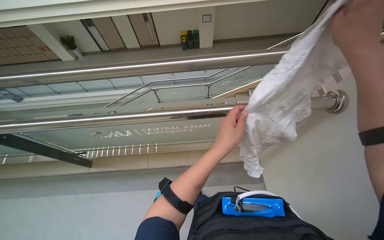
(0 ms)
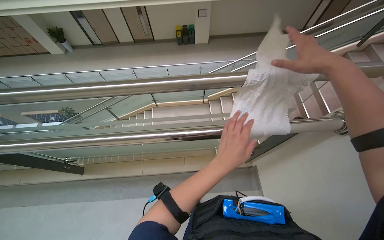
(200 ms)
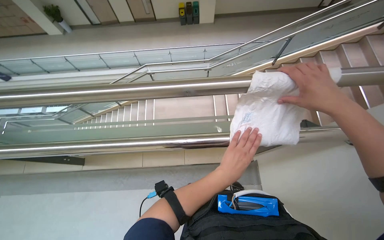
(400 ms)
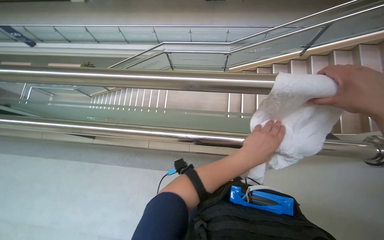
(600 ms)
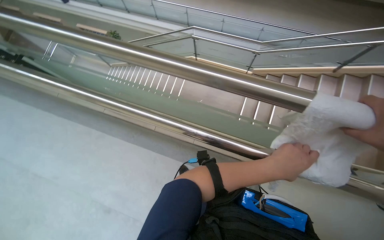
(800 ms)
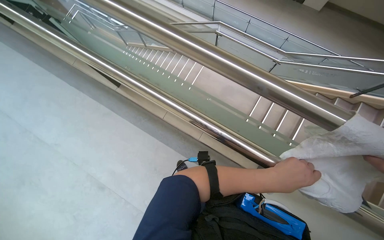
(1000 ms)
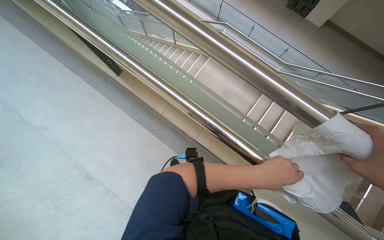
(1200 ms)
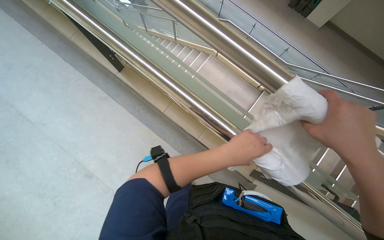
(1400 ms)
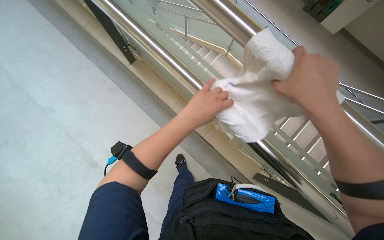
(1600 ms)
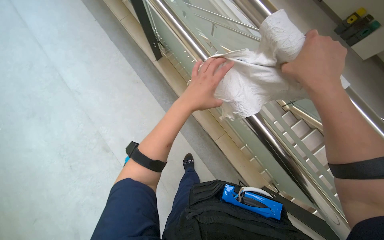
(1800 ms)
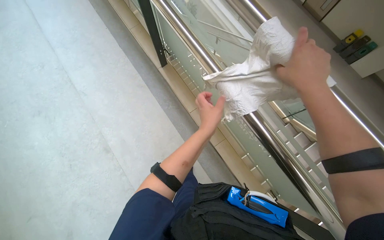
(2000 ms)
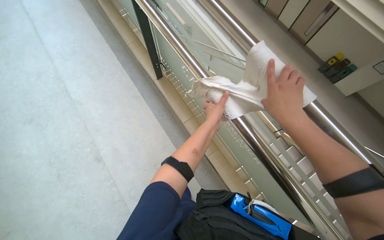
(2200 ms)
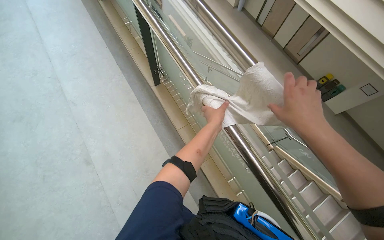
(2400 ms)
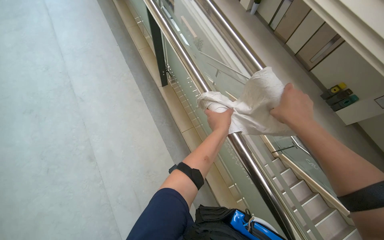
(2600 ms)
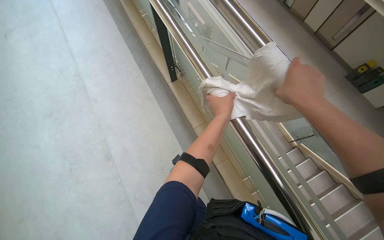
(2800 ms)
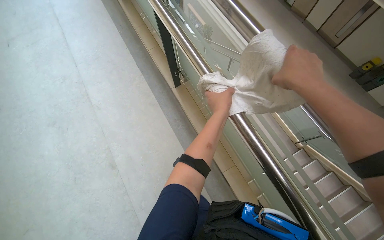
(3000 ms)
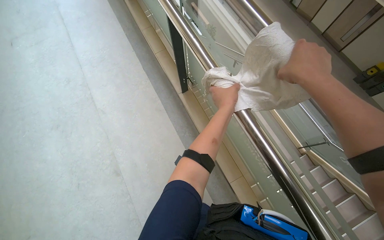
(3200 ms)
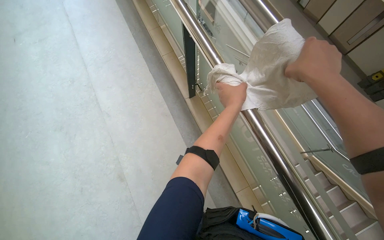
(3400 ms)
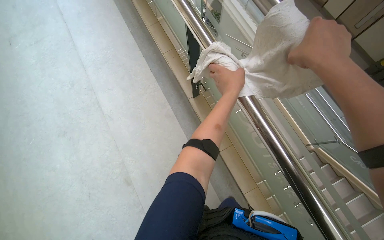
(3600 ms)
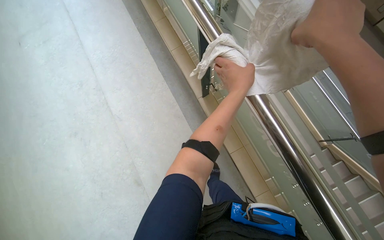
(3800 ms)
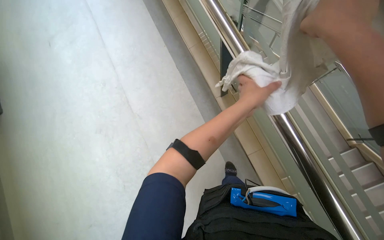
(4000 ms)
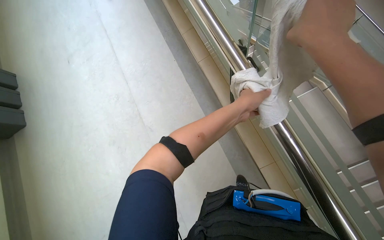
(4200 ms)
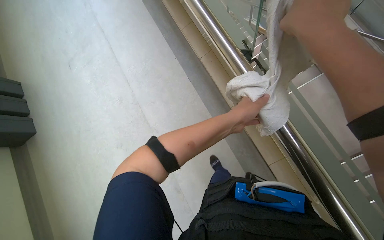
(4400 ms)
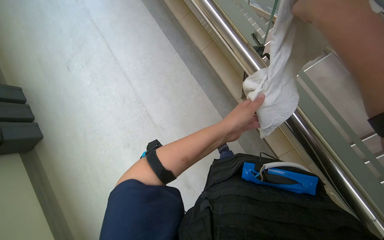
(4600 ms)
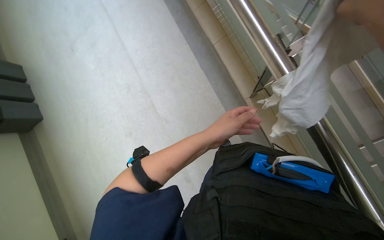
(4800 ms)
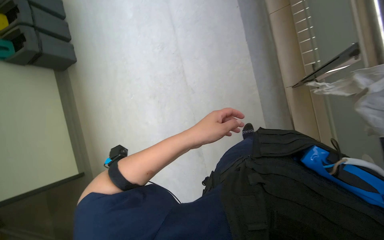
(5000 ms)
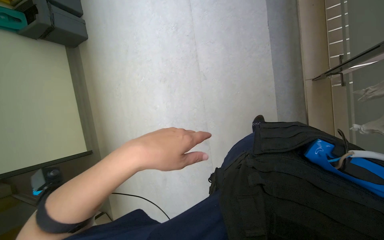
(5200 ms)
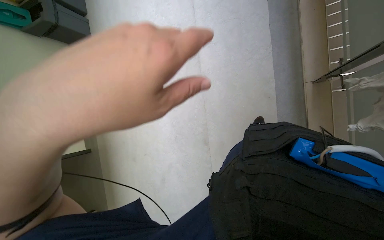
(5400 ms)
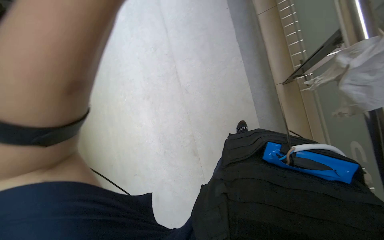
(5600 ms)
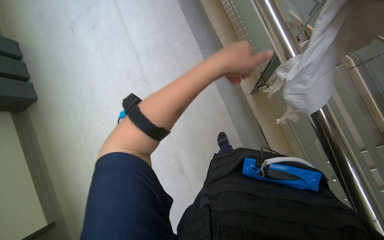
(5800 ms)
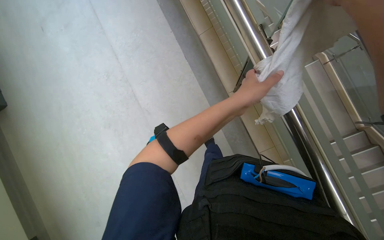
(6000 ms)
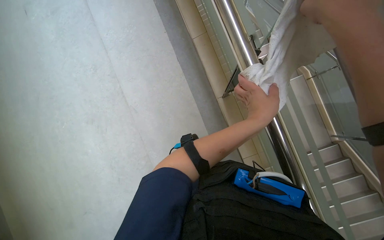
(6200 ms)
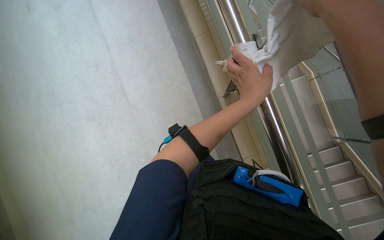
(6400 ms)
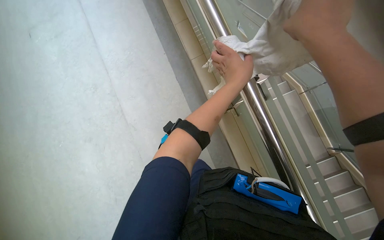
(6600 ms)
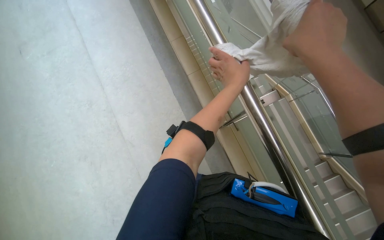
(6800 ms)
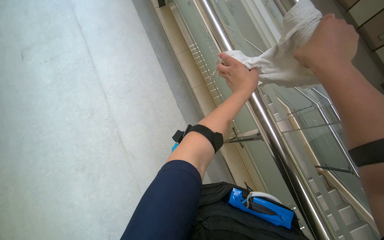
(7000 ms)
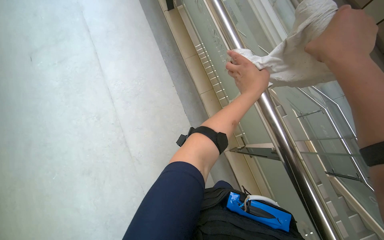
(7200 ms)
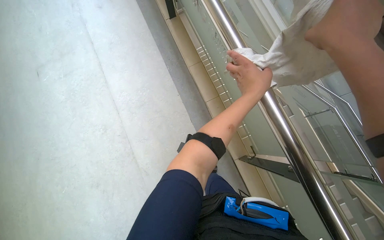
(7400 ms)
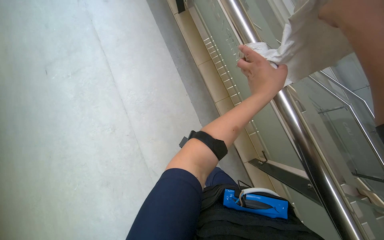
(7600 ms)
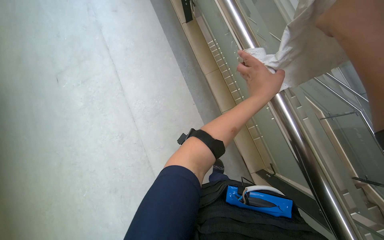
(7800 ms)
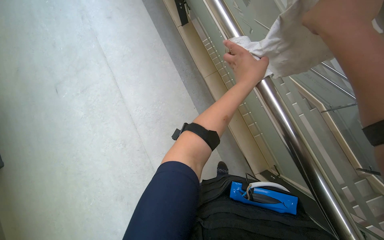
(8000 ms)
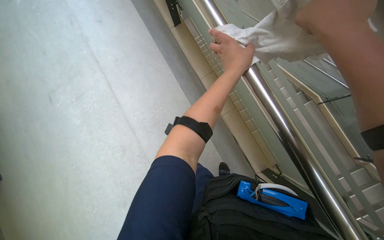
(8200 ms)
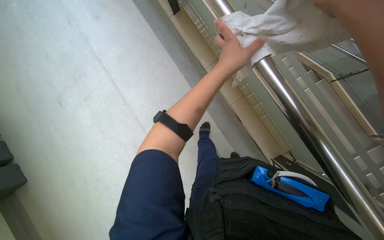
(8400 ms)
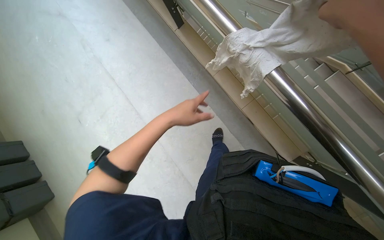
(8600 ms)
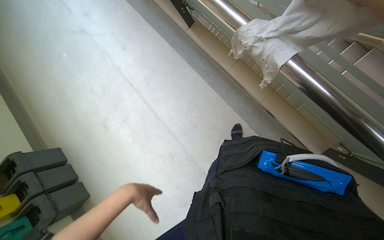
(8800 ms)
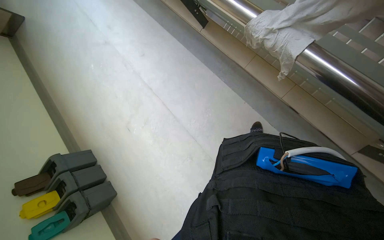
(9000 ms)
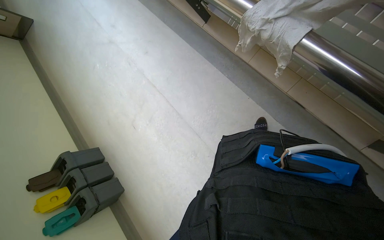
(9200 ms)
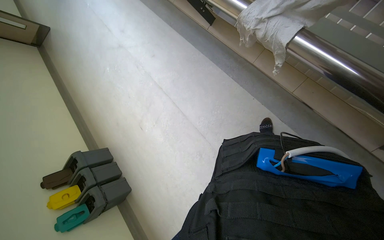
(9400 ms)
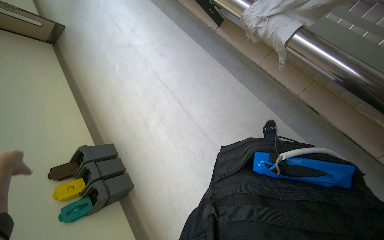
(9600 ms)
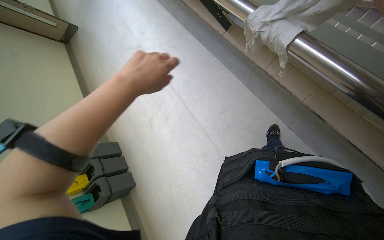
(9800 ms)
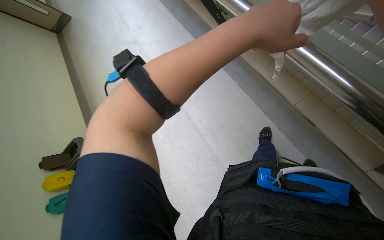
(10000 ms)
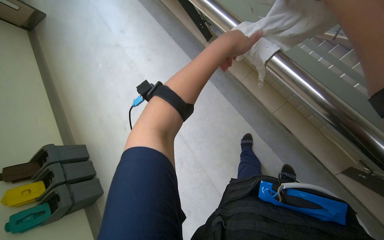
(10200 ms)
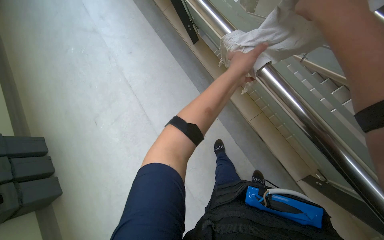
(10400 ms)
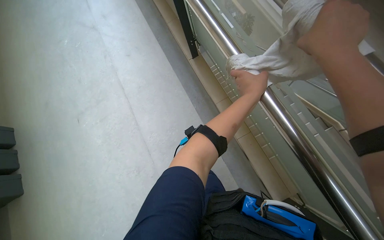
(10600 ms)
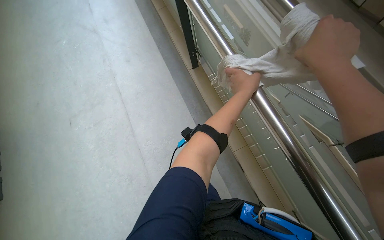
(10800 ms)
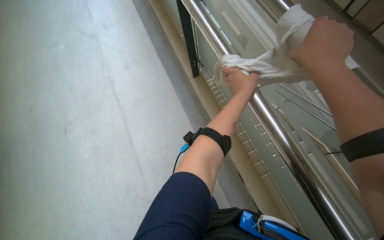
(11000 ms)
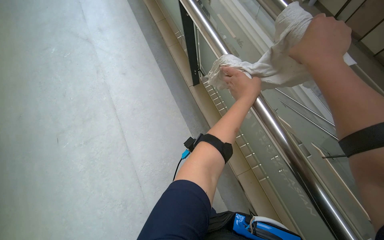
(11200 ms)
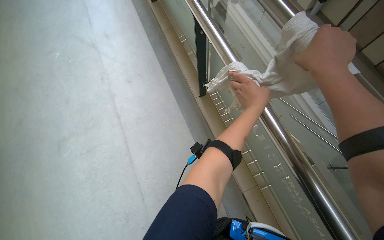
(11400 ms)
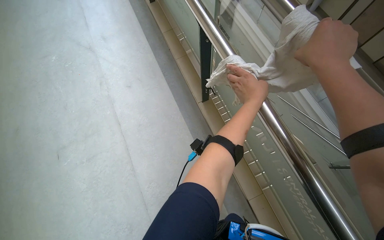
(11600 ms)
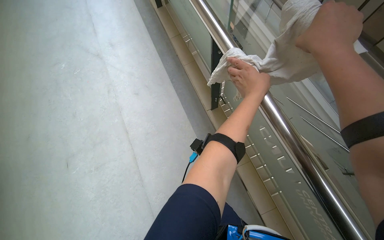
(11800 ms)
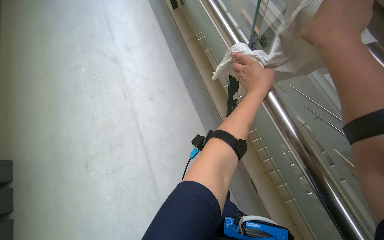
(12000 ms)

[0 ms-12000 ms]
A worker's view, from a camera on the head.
Job: wiping surfaces.
The whole recording: Wiping metal handrail. The worker wipes the metal handrail with a white cloth while descending the stairs.
0 ms to 1600 ms: The view tips downward by approximately 20 degrees. The scene turns approximately 45 degrees clockwise in the picture.
1600 ms to 3000 ms: The view tilts about 15 degrees upward. The right hand moves up the picture, about 10 cm. The left hand heads farther from the camera, covering roughly 10 cm.
3000 ms to 4400 ms: The right hand shifts some 10 cm to the left.
6000 ms to 7600 ms: The view tilts approximately 15 degrees upward.
7600 ms to 9000 ms: The view swings roughly 20 degrees to the left.
10400 ms to 12000 ms: The view tilts approximately 20 degrees upward.

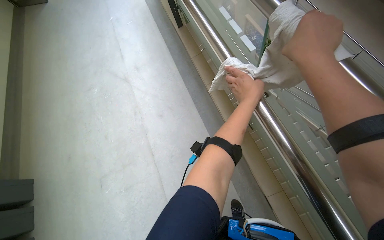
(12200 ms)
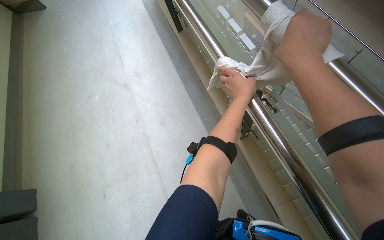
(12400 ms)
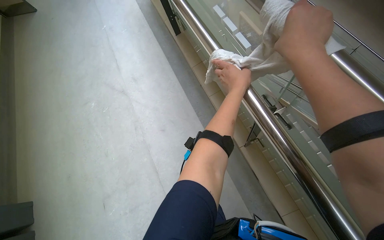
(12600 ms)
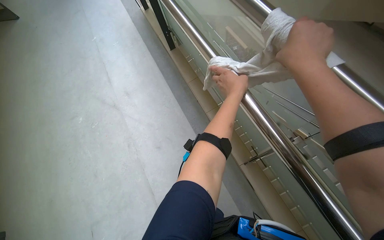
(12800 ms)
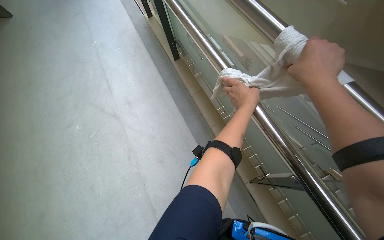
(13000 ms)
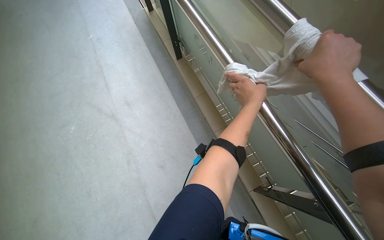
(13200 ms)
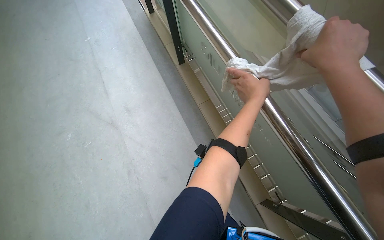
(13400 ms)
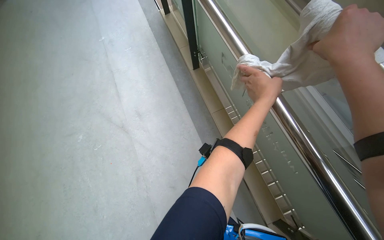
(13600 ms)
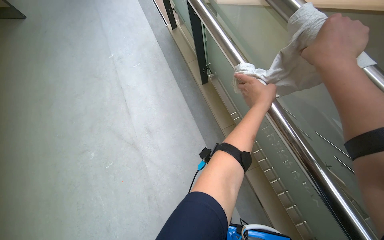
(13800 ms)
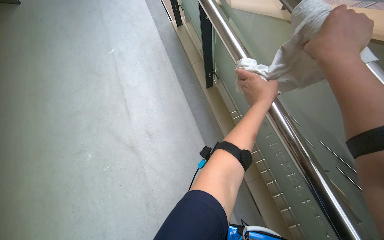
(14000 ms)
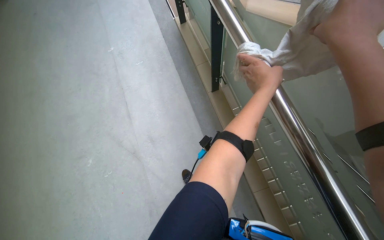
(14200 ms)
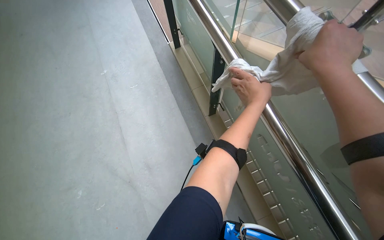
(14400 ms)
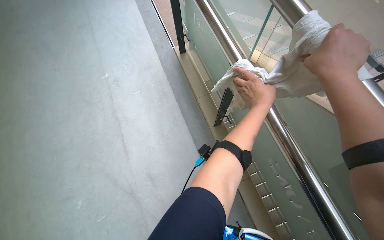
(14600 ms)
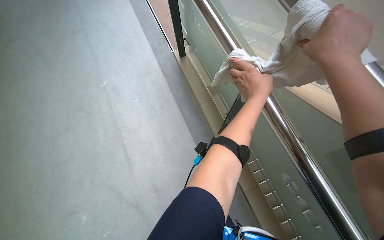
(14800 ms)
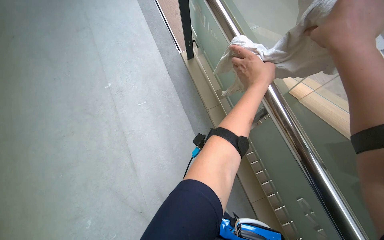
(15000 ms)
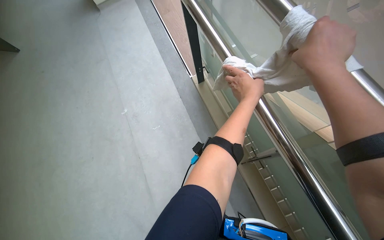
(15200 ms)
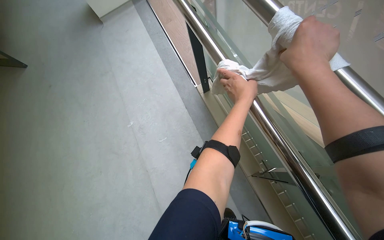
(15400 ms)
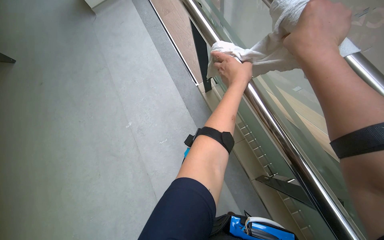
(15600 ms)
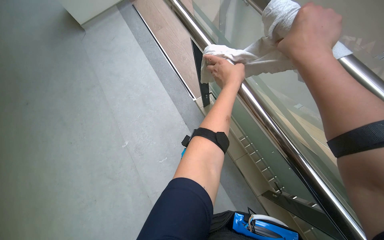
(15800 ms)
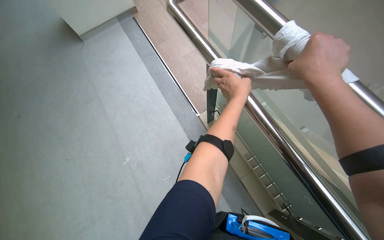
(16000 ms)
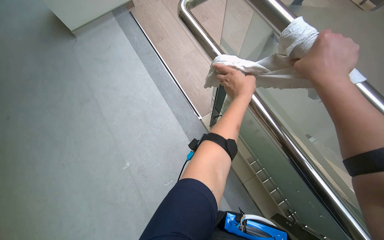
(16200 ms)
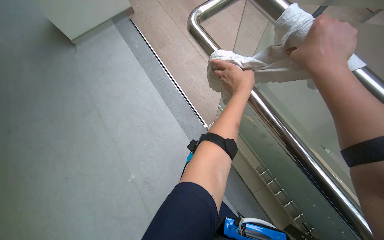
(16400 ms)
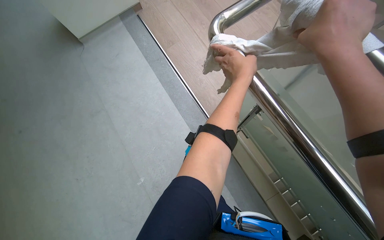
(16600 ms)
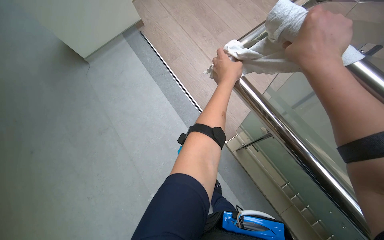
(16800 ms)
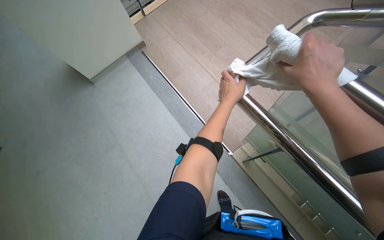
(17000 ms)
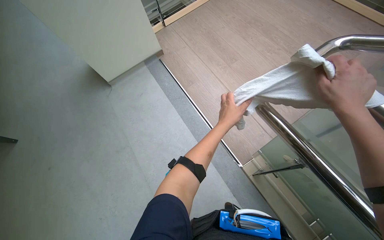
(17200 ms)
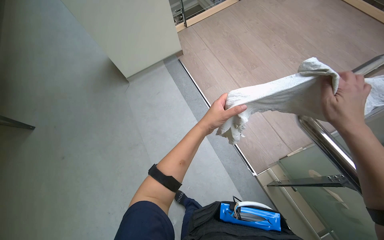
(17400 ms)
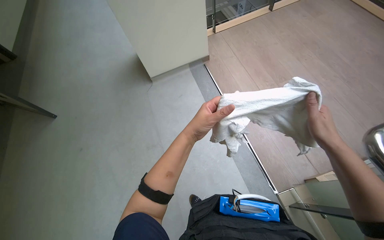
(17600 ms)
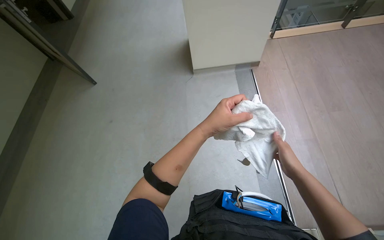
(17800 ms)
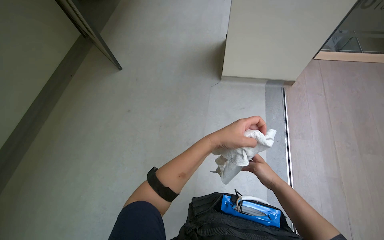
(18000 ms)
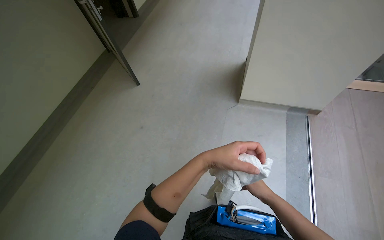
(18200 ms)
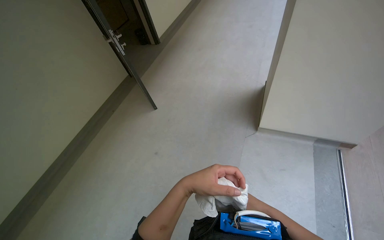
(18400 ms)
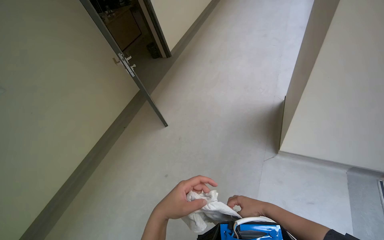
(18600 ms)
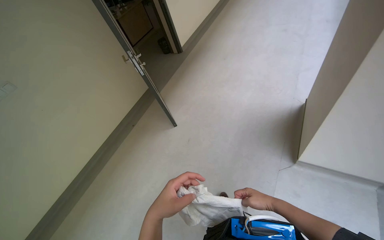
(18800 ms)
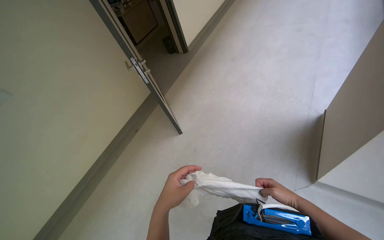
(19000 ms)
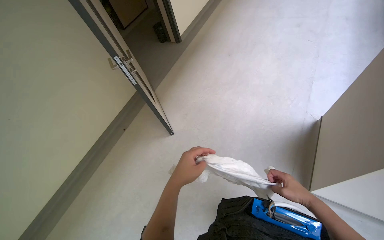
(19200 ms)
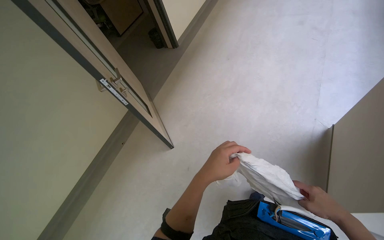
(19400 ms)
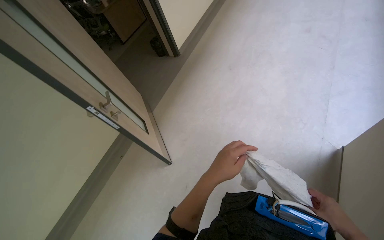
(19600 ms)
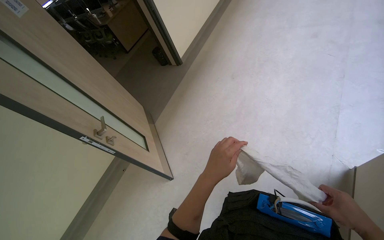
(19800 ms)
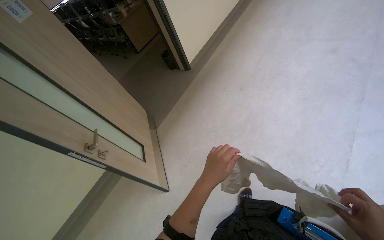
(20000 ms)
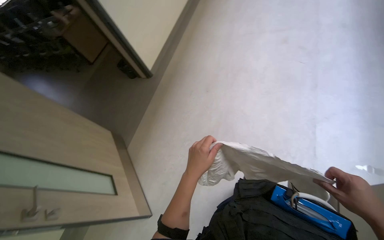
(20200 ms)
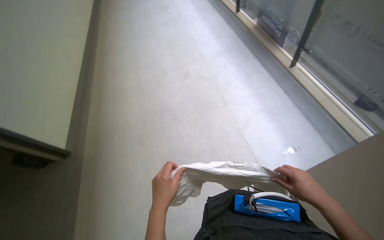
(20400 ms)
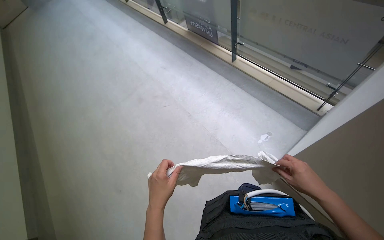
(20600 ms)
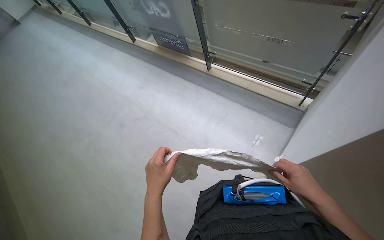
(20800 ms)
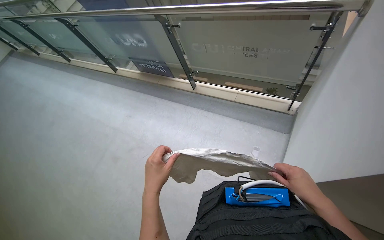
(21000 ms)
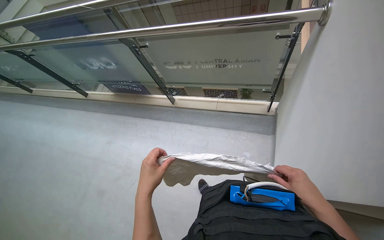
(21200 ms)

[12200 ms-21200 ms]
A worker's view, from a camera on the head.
Job: wiping surfaces.
The whole recording: Wiping metal handrail. The worker wipes the metal handrail with a white cloth while descending the stairs.
12200 ms to 13800 ms: The hands make small movements and keep their place.
13800 ms to 15200 ms: The view tilts about 15 degrees upward.
15200 ms to 16600 ms: The hands are busy where they are.
16600 ms to 18200 ms: The wearer moves some 60 cm. The wearer's head swings some 55 degrees to the left. The view tilts roughly 15 degrees upward.
19800 ms to 21200 ms: The camera is carried about 1.5 m. The head turns to the right by approximately 40 degrees.
